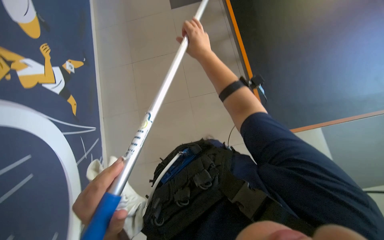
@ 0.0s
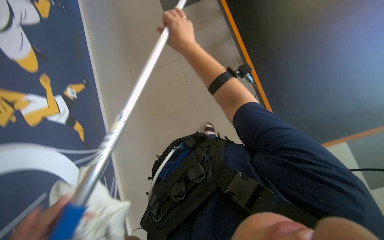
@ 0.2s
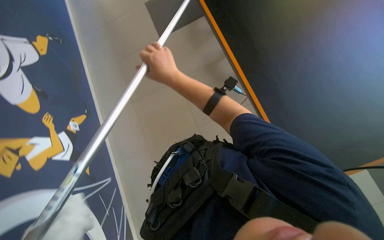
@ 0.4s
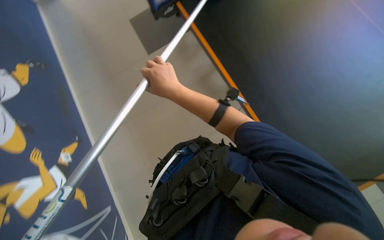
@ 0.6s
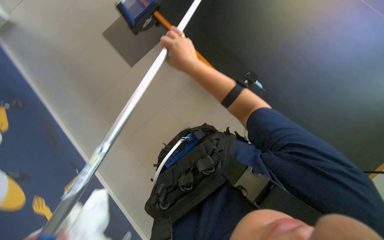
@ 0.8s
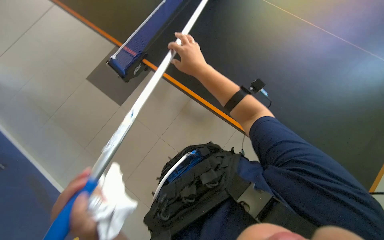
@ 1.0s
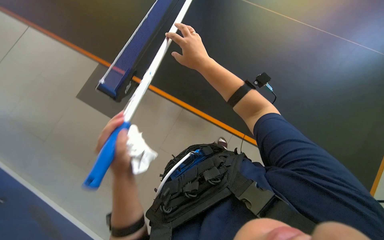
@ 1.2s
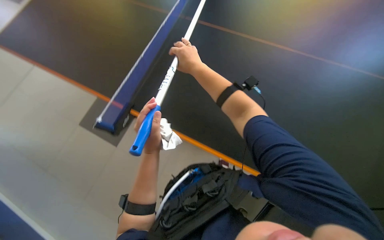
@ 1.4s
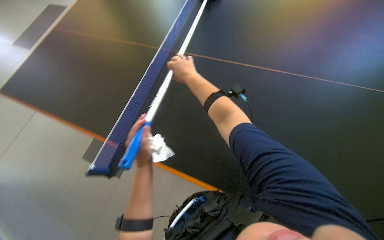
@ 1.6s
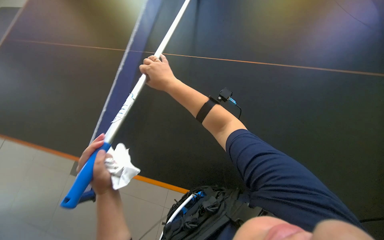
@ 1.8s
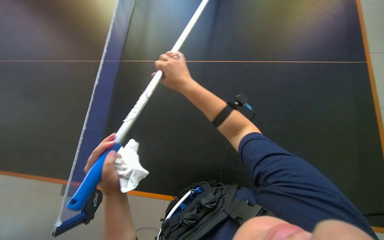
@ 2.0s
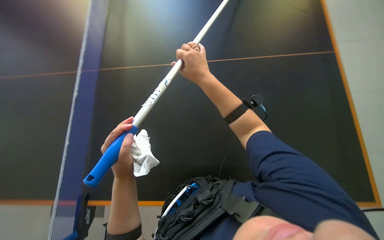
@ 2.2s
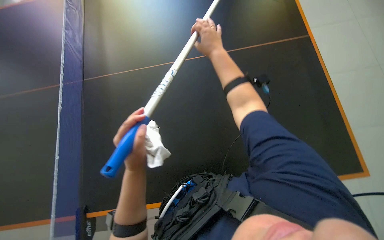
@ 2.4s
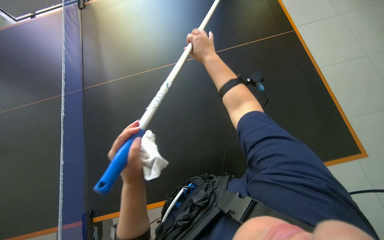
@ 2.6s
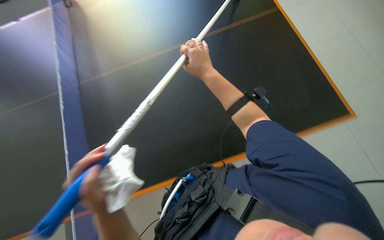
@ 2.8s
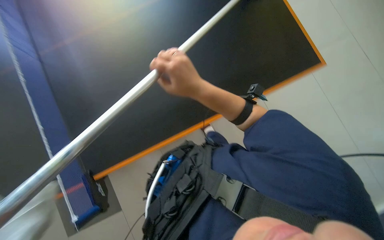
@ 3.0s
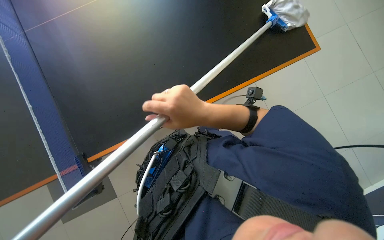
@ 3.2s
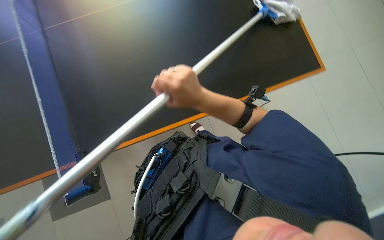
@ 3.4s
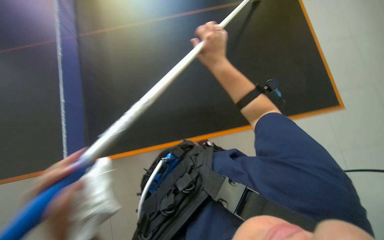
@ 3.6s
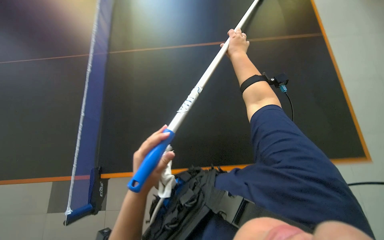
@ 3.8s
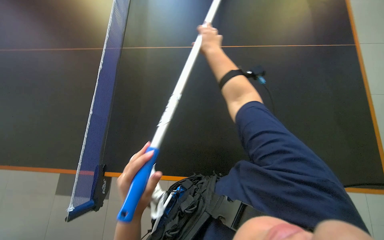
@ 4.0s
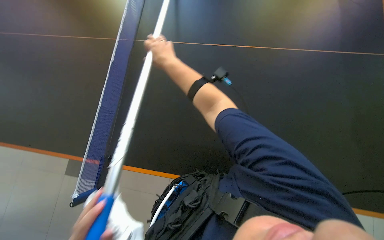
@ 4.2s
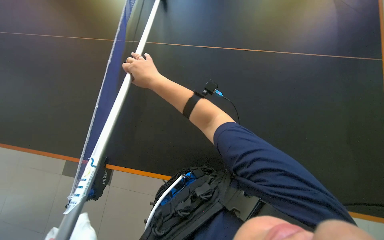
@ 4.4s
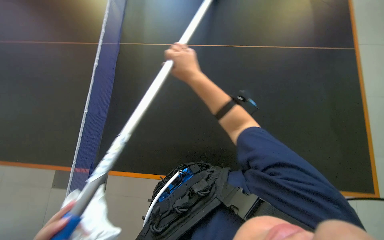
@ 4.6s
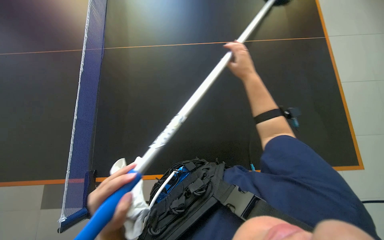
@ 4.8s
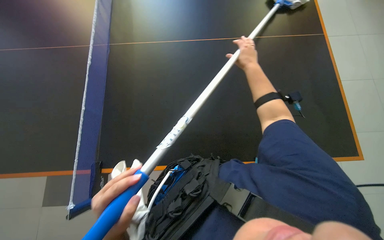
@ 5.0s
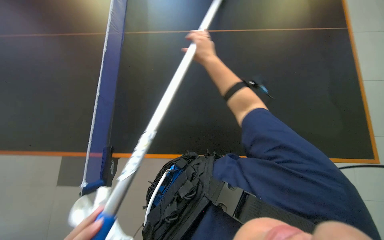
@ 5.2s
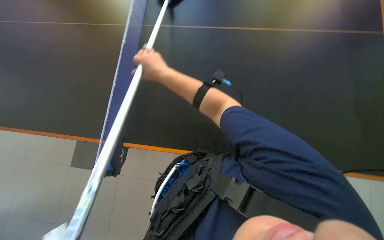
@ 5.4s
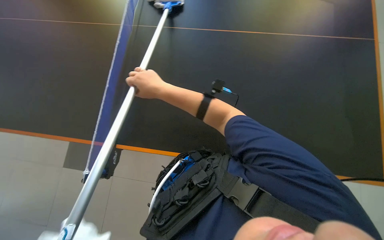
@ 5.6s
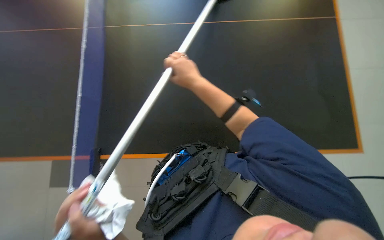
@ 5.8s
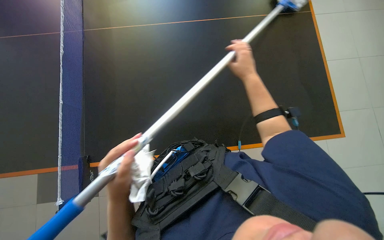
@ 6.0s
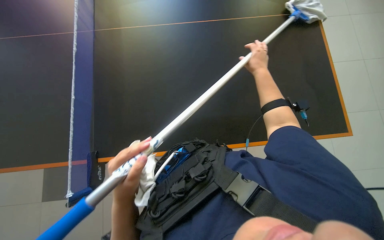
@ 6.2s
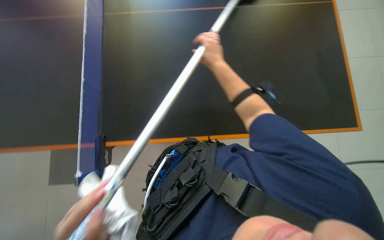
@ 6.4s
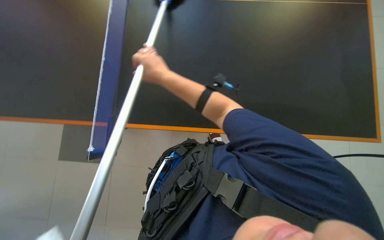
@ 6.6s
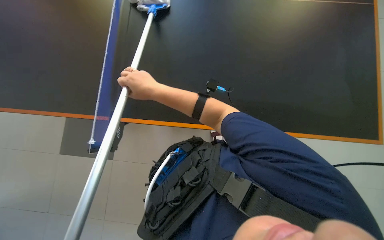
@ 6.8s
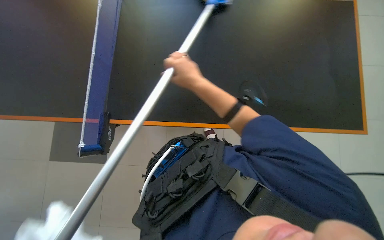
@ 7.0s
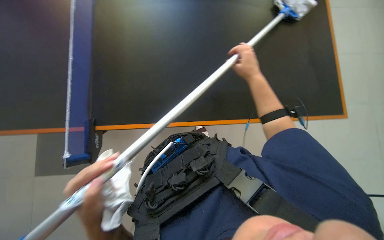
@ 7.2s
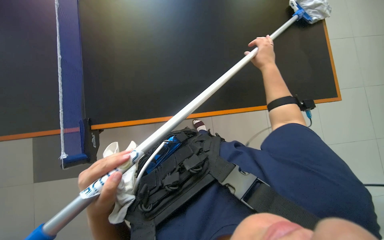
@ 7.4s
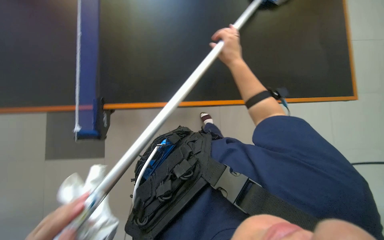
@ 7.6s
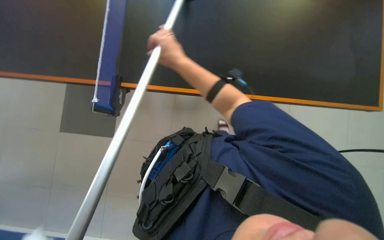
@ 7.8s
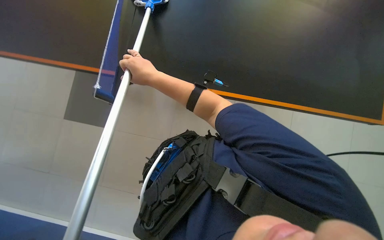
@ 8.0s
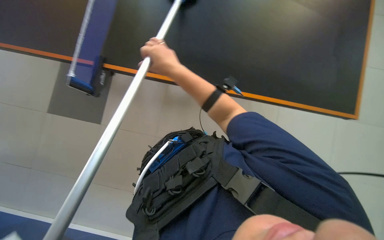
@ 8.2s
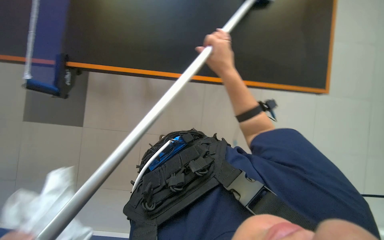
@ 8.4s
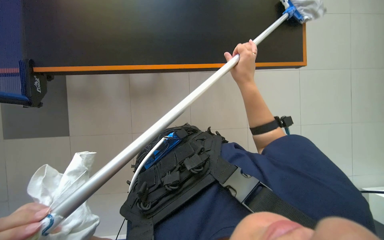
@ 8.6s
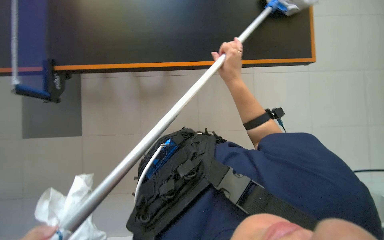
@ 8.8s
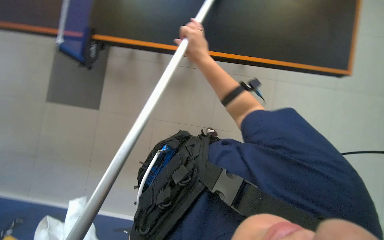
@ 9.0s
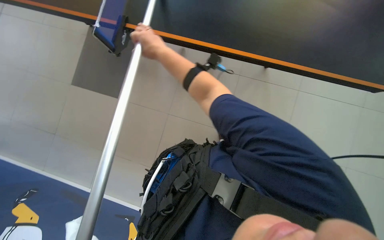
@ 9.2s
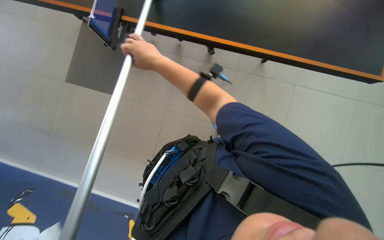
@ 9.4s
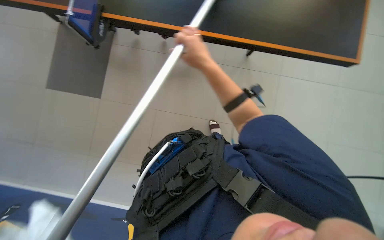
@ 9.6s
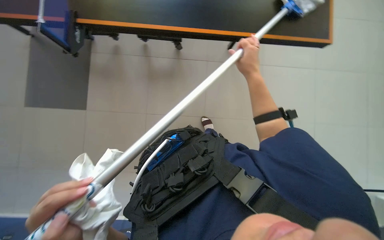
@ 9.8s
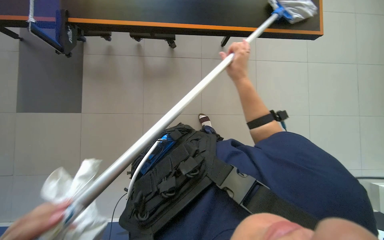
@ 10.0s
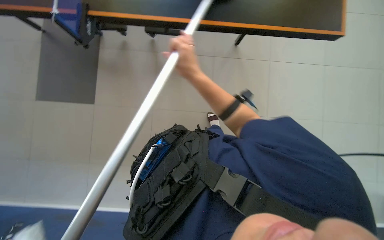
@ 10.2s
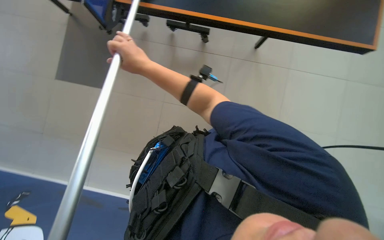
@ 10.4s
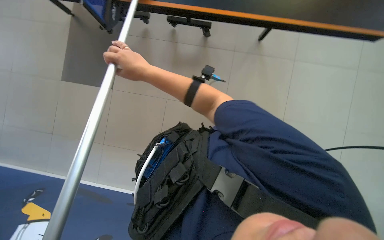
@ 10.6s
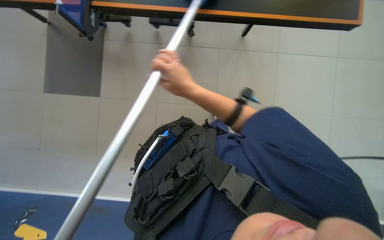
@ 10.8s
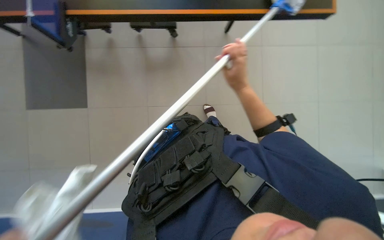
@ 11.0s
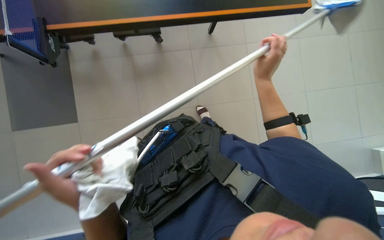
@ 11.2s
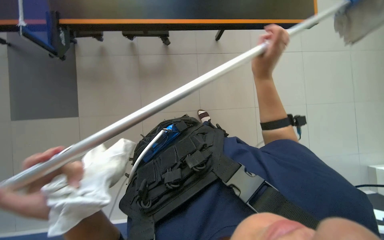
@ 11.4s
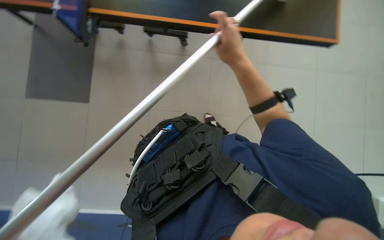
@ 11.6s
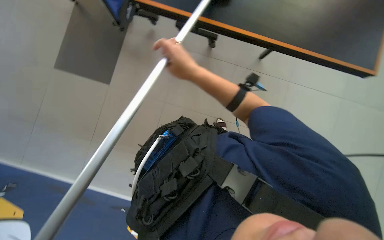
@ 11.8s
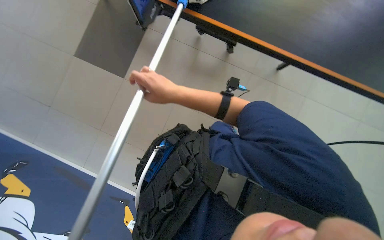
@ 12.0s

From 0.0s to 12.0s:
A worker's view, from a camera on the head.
Job: wiping surfaces.
The whole recording: Cleaning ping pong table with long-handled tool. The worker cleans the ping pong table surface with a long-handled tool.
From 0.0s to 1.6s: The camera is carried approximately 60 cm.
From 1.6s to 3.0s: The right hand is displaced nearer to the camera by about 10 cm.
From 3.0s to 4.4s: The right hand goes about 10 cm to the left.
From 4.4s to 6.0s: The right hand goes left and right, about 30 cm each way, reversing 2 times.
From 6.0s to 7.6s: The right hand goes left and right, roughly 35 cm each way, reversing 3 times.
From 7.6s to 9.0s: The right hand moves left and right over roughly 25 cm, changing direction 2 times.
From 9.0s to 10.4s: The right hand moves left and right over roughly 30 cm, changing direction 2 times.
From 10.4s to 12.0s: The right hand goes to the right and returns, roughly 20 cm each way.

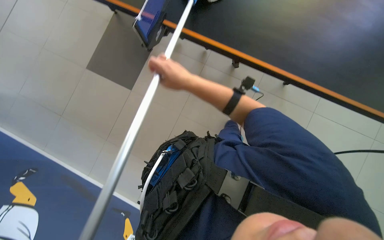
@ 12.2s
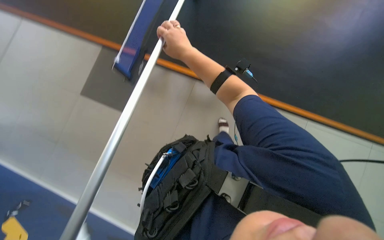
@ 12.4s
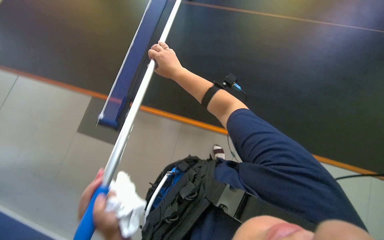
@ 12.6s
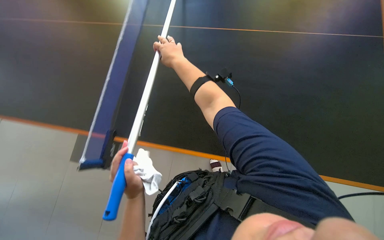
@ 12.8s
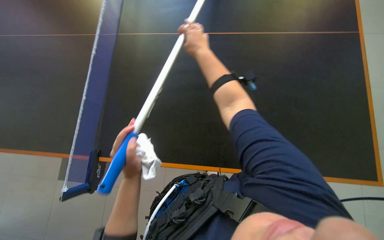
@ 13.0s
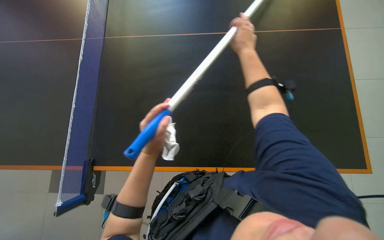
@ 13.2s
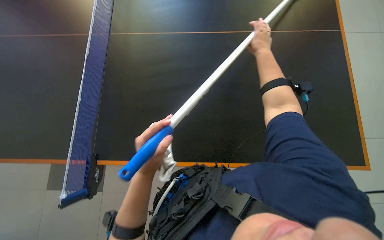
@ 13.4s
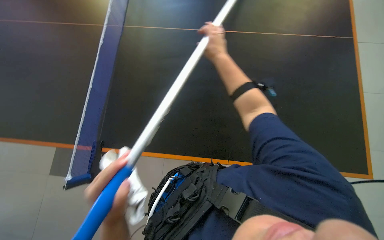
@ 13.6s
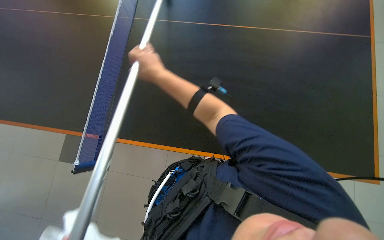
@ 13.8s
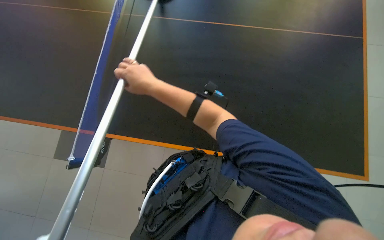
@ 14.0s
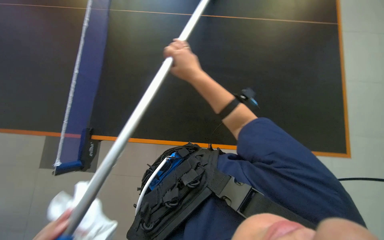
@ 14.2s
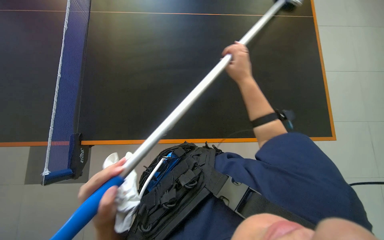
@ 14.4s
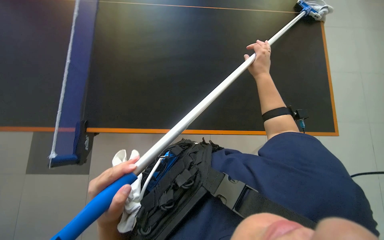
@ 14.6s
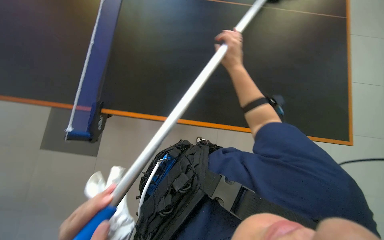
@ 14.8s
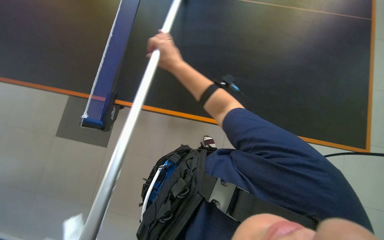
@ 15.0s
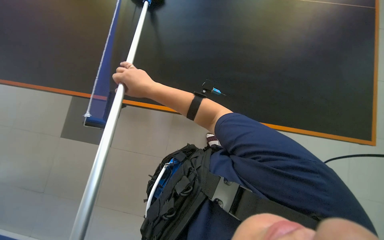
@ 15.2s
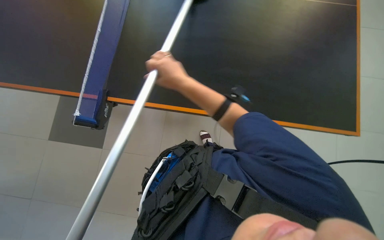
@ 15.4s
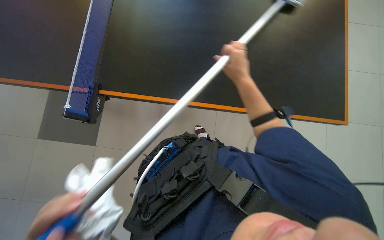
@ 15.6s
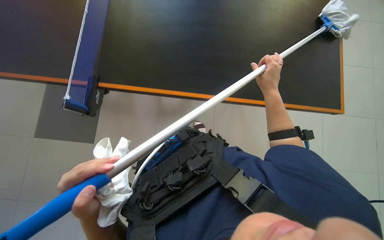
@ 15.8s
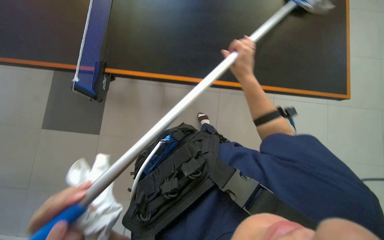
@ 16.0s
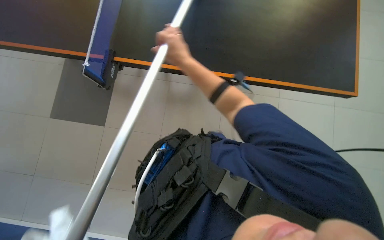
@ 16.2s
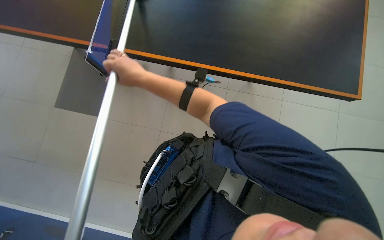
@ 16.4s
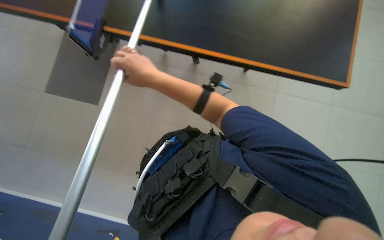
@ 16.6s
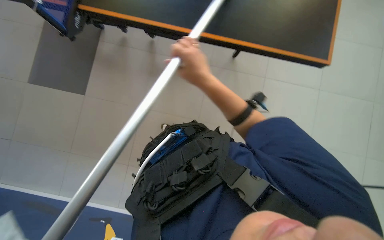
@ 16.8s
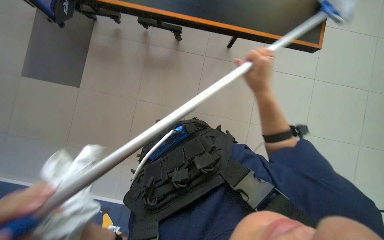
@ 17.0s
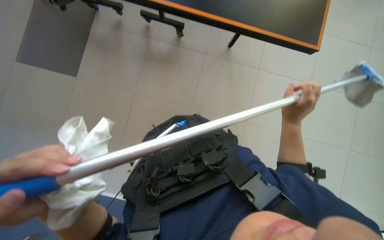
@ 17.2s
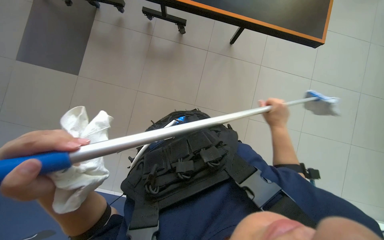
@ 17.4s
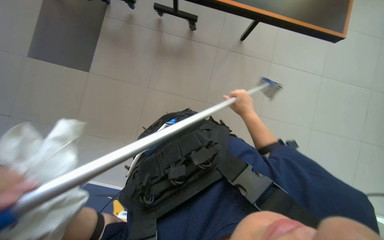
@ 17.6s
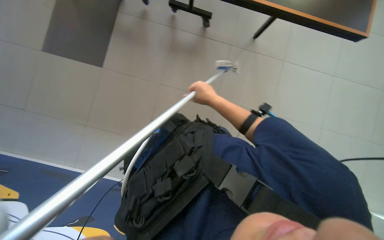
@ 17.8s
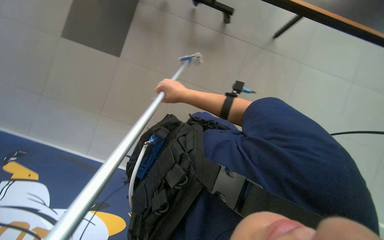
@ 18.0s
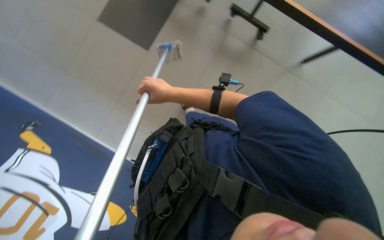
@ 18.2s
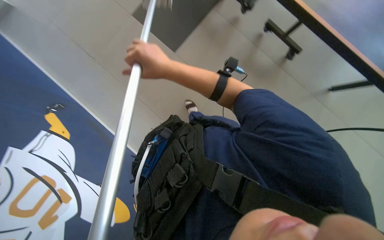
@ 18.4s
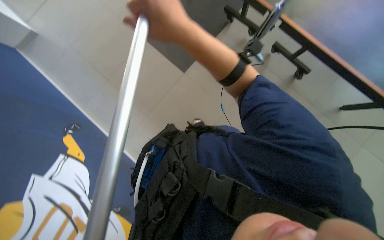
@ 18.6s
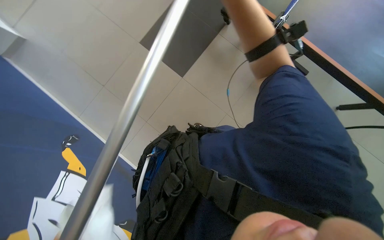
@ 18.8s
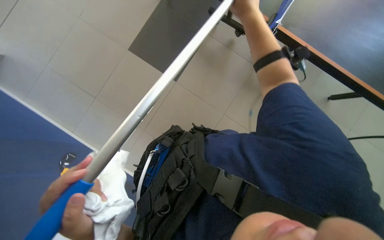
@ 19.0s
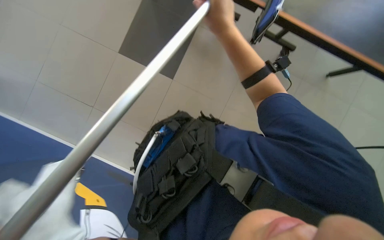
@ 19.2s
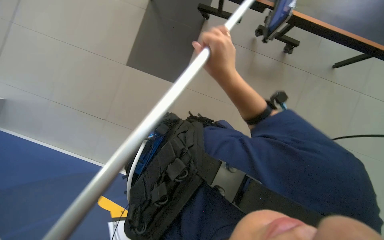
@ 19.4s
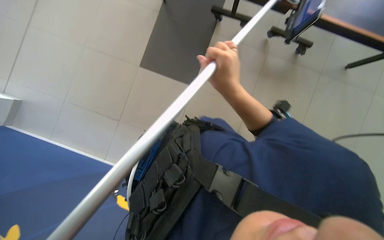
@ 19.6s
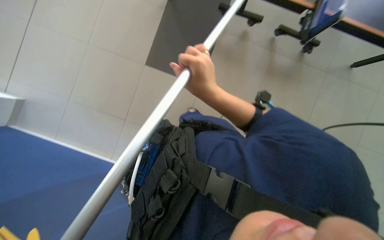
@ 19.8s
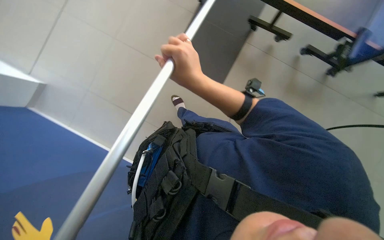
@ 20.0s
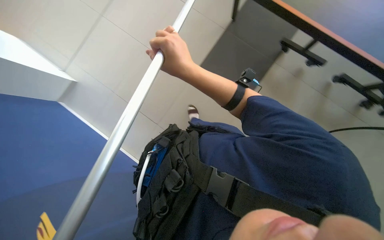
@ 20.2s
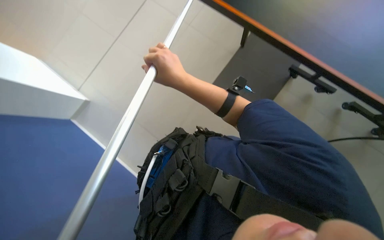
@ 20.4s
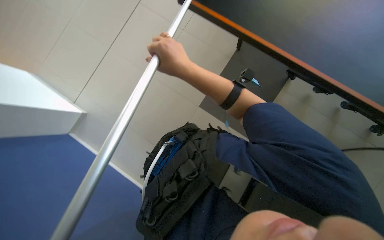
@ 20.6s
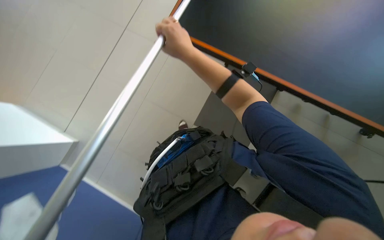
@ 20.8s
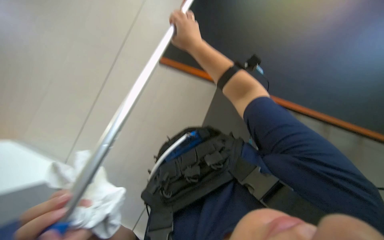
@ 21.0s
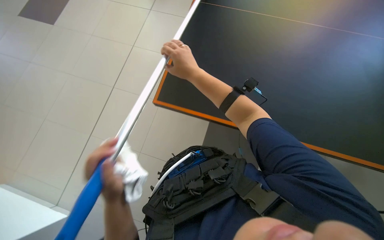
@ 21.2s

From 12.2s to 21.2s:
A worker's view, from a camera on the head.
Job: wiping surfaces.
The whole recording: Cleaning ping pong table with long-handled tool. The worker cleans the ping pong table surface with a long-handled tool.
From 12.2s to 13.8s: The wearer's head swings about 20 degrees to the left. The view tips upward by approximately 20 degrees.
From 13.8s to 15.2s: The right hand travels to the right and back again, roughly 35 cm each way.
From 15.2s to 16.6s: The right hand moves some 30 cm to the right and comes back.
From 16.6s to 18.2s: The right hand is displaced farther from the camera by roughly 10 cm, and travels to the right and back again, approximately 40 cm each way.
From 19.8s to 21.2s: The right hand goes some 15 cm farther from the camera.
